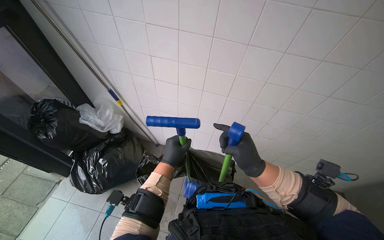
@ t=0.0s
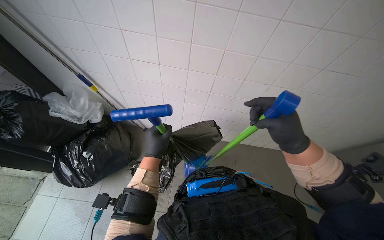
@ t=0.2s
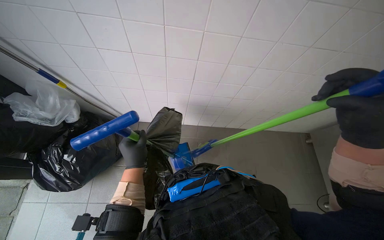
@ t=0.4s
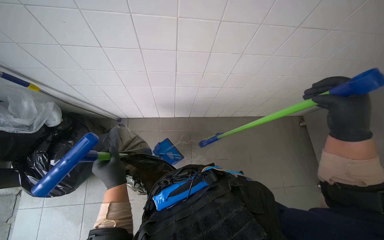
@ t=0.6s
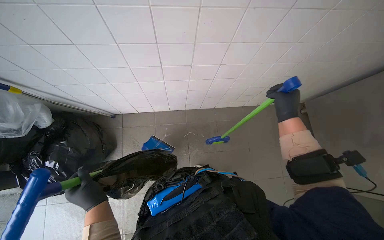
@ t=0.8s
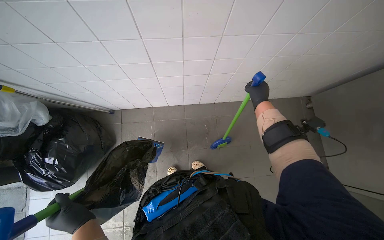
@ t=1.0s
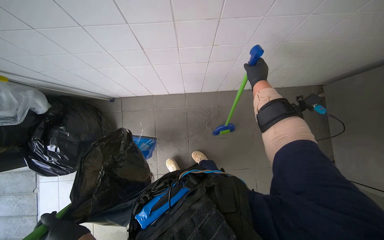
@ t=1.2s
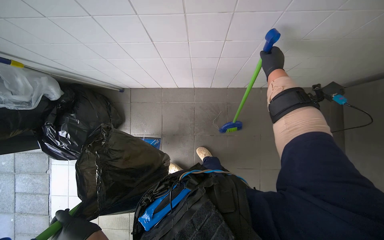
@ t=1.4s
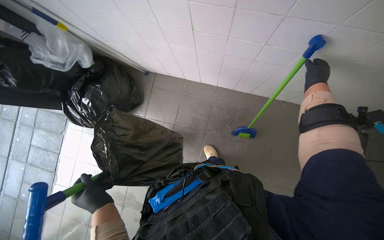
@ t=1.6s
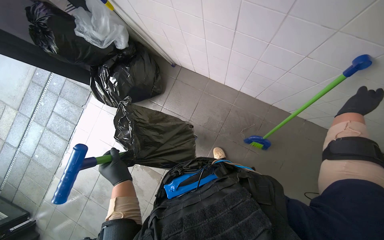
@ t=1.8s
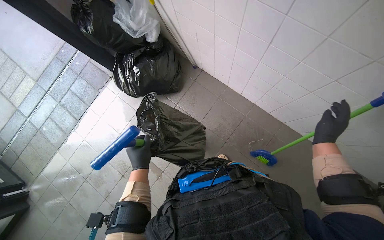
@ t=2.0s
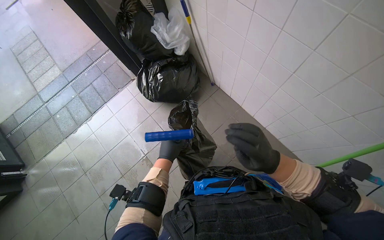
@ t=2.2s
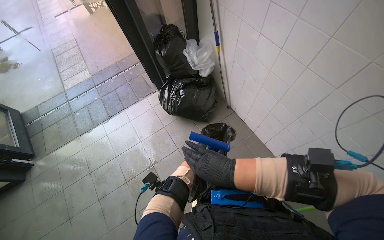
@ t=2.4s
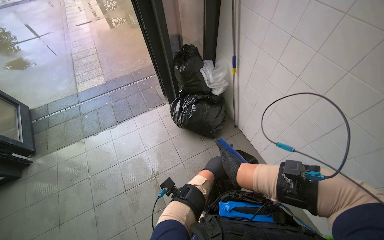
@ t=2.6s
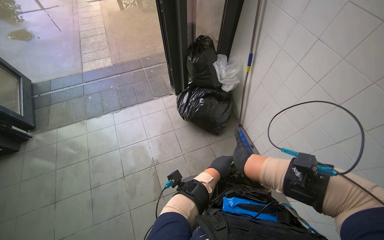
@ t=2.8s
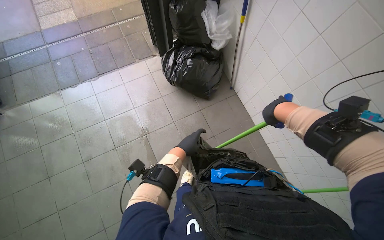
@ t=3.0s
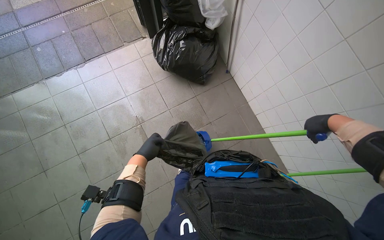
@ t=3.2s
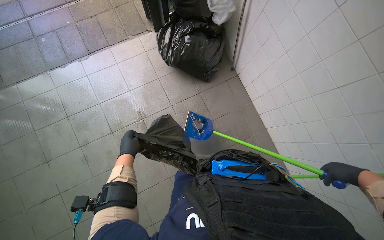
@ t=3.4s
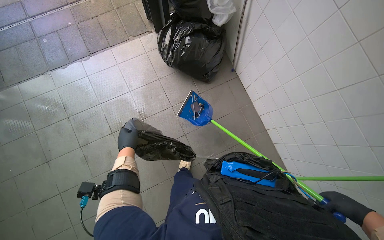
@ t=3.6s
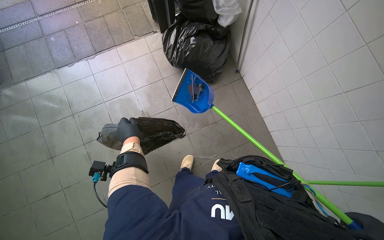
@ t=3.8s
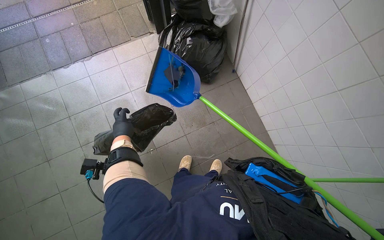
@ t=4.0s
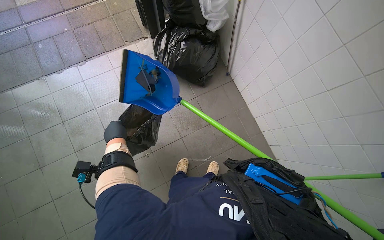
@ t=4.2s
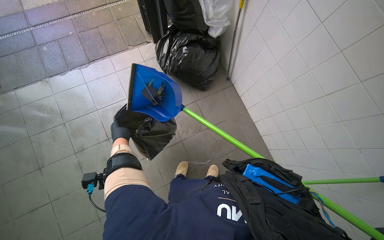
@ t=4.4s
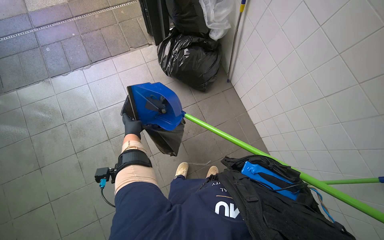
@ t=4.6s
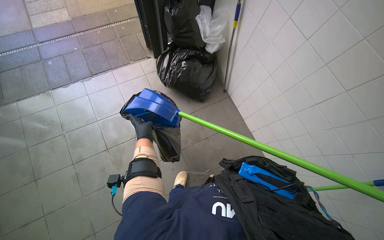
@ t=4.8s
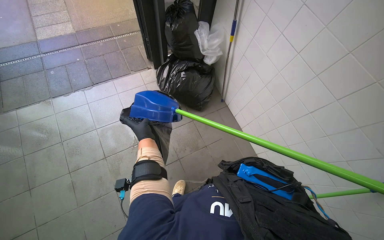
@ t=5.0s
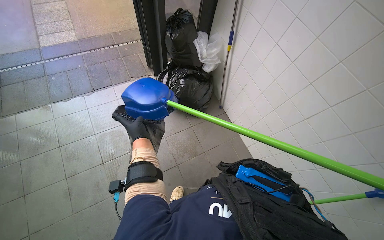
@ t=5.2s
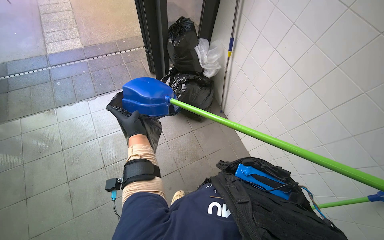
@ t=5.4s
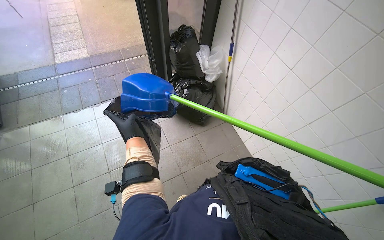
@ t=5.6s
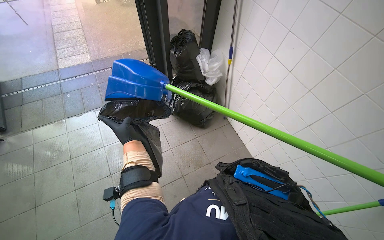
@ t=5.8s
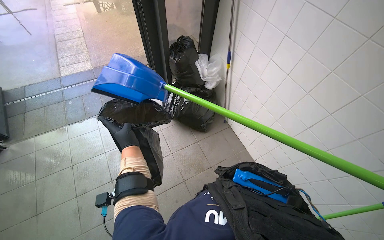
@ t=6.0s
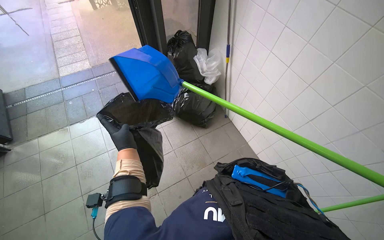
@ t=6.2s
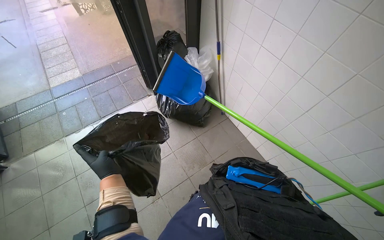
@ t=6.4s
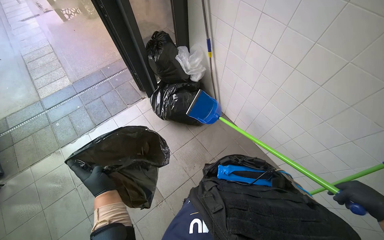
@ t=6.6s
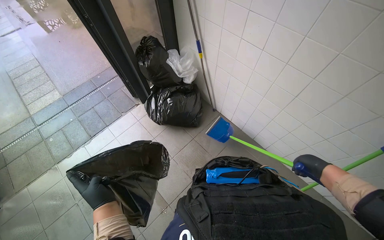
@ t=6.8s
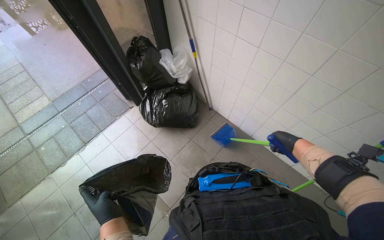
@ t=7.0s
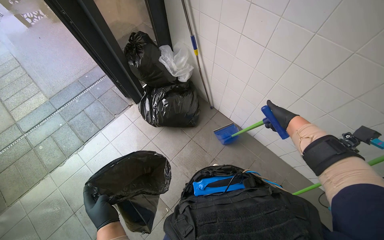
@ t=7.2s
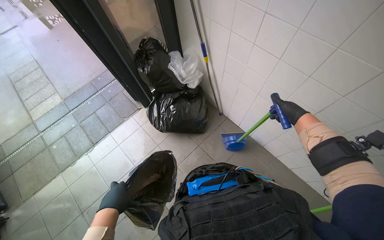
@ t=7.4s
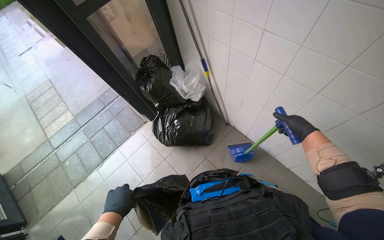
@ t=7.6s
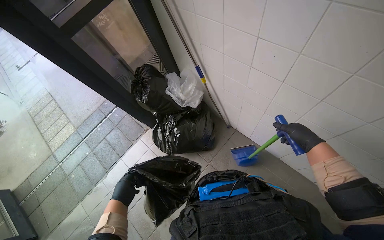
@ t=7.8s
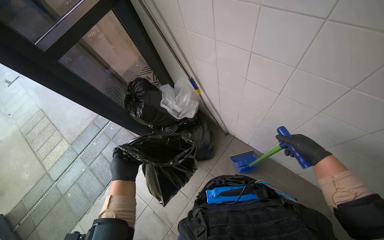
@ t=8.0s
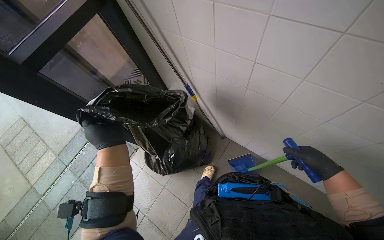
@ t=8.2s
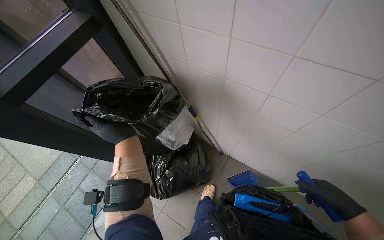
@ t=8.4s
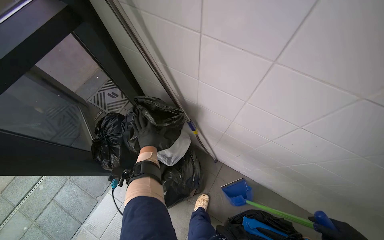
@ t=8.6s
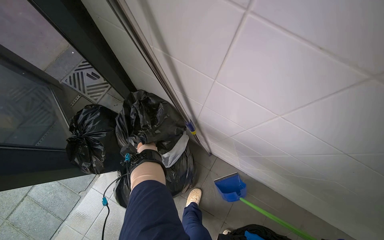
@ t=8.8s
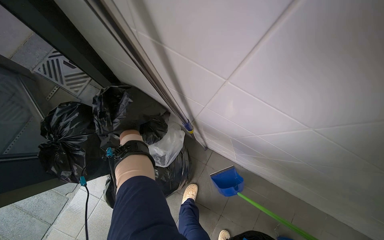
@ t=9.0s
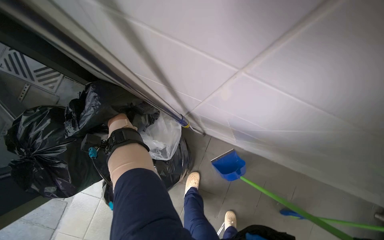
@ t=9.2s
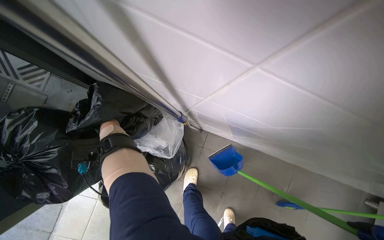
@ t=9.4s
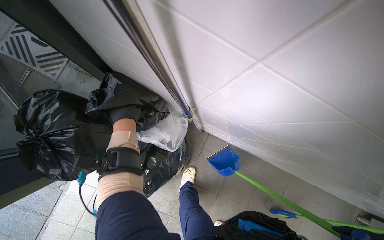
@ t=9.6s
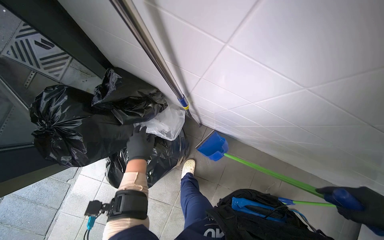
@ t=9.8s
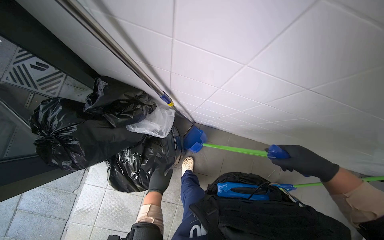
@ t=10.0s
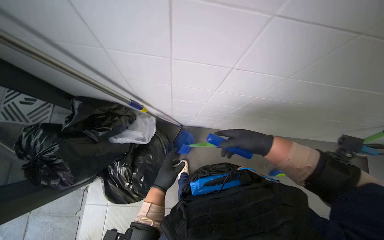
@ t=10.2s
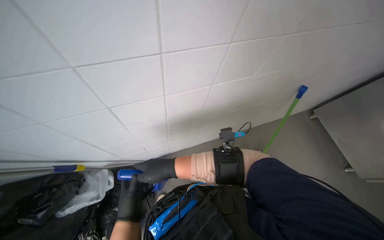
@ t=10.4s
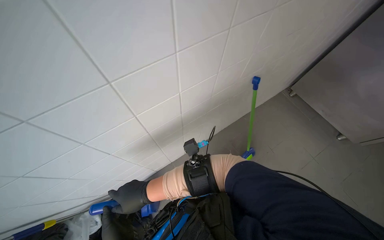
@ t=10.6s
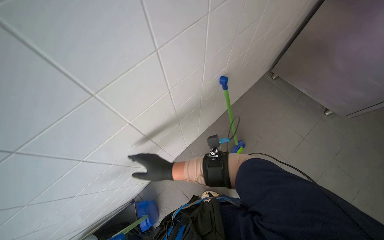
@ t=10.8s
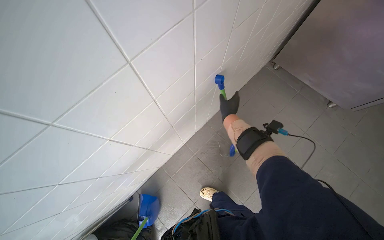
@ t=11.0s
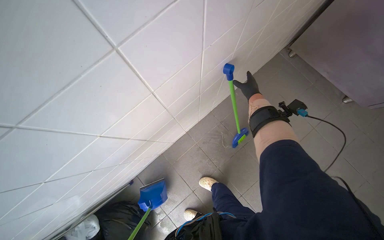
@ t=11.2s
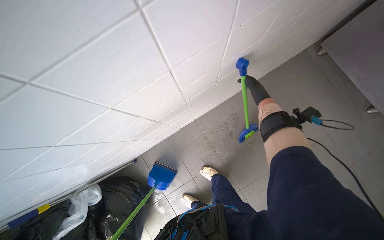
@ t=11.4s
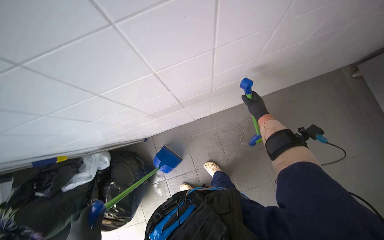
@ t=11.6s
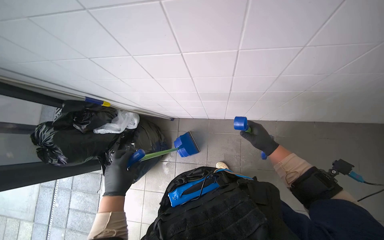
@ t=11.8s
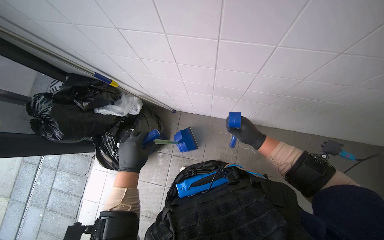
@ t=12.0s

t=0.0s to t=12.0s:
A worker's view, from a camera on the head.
Job: sweeping floor.
The whole recording: Sweeping tiled floor. The worker sweeps debris from the tiled floor into a dustpan and empties it into a trash bag.
t=0.0s to t=1.6s: The camera pitches downward, by roughly 40 degrees.
t=1.6s to t=3.0s: The camera is carried about 40 cm. Everything in view rotates roughly 55 degrees clockwise.
t=3.0s to t=4.4s: The left hand goes about 20 cm to the left.
t=4.4s to t=6.0s: The camera pitches upward, by some 20 degrees.
t=7.6s to t=9.0s: The camera is carried about 80 cm. The head rotates approximately 25 degrees to the right.
t=9.0s to t=10.4s: The camera travels approximately 40 cm. The scene turns some 45 degrees counterclockwise in the picture.
t=10.4s to t=12.0s: The view tips downward by approximately 15 degrees. The scene rotates clockwise by about 40 degrees.

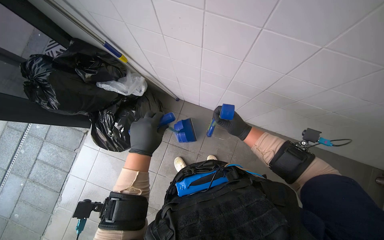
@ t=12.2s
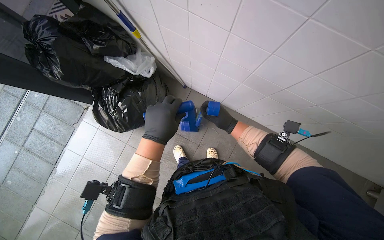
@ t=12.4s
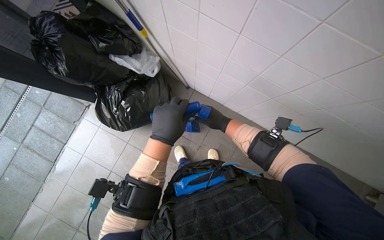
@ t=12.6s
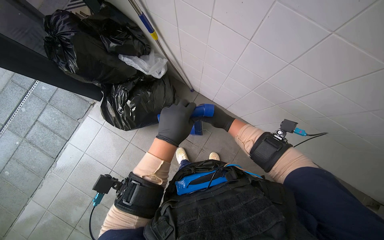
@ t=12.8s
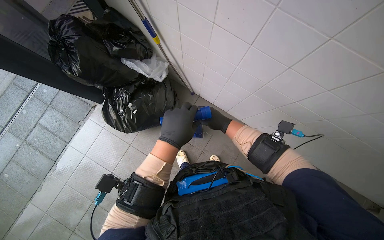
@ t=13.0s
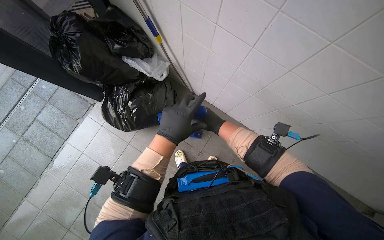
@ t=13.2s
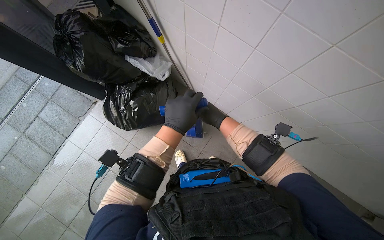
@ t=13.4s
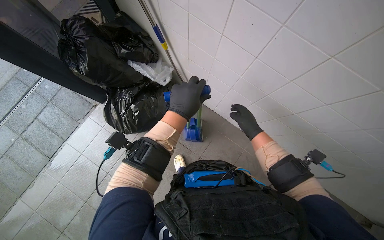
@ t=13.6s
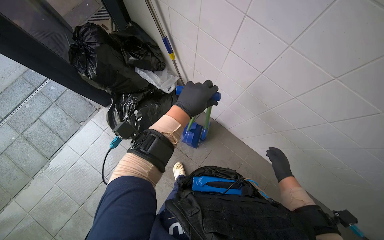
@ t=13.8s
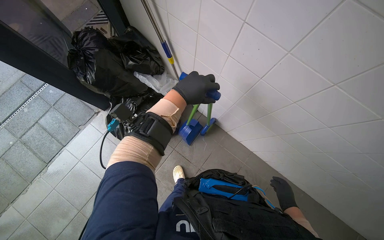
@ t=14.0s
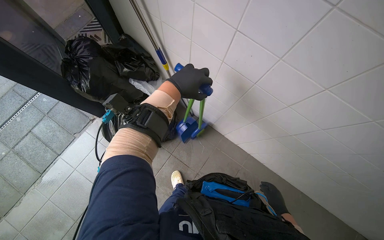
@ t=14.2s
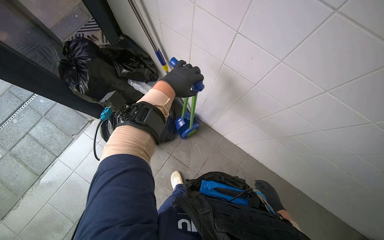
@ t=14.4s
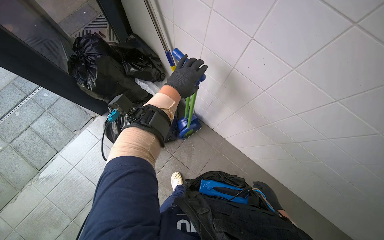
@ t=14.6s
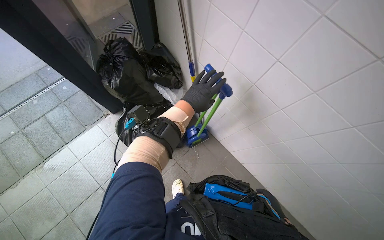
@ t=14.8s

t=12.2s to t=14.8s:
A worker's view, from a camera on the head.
Job: sweeping floor.
The whole recording: Sweeping tiled floor. The worker sweeps debris from the tiled floor into a dustpan and empties it into a trash bag.
t=12.2s to t=13.4s: The right hand goes approximately 20 cm to the left.
t=13.4s to t=14.8s: The left hand moves up the picture, some 20 cm.

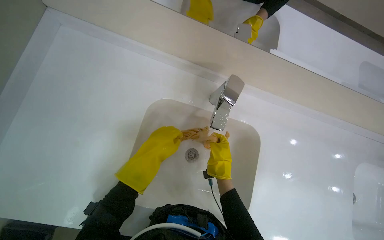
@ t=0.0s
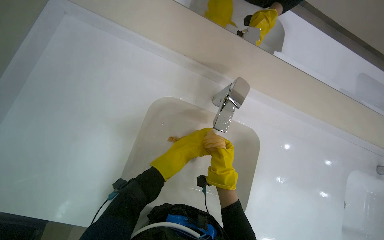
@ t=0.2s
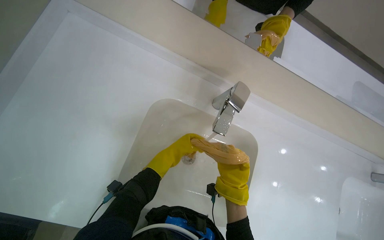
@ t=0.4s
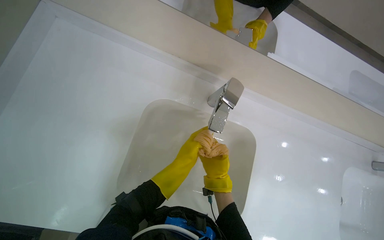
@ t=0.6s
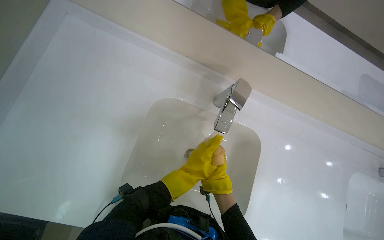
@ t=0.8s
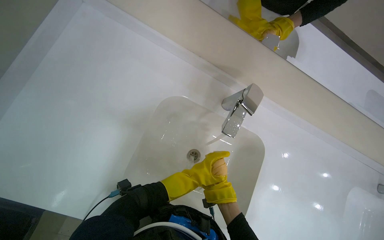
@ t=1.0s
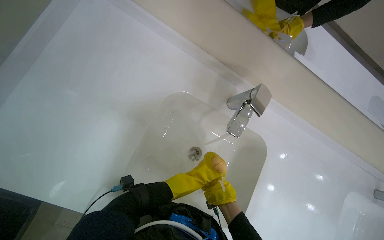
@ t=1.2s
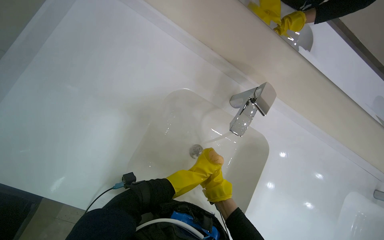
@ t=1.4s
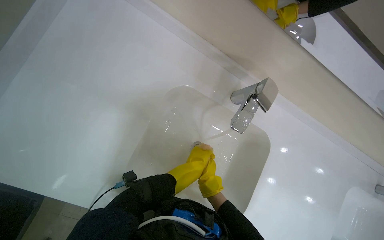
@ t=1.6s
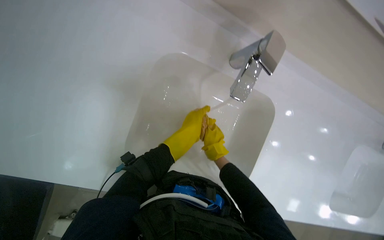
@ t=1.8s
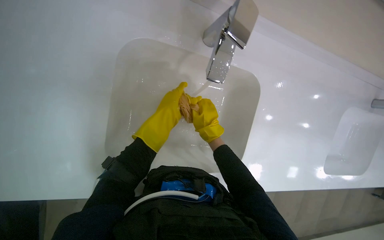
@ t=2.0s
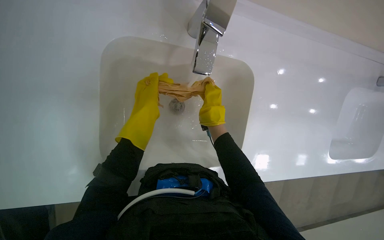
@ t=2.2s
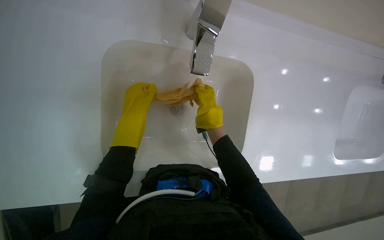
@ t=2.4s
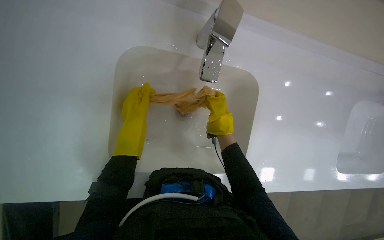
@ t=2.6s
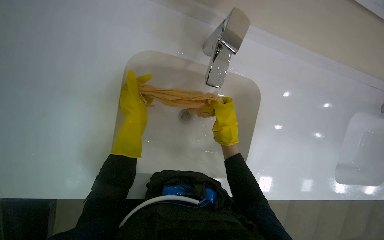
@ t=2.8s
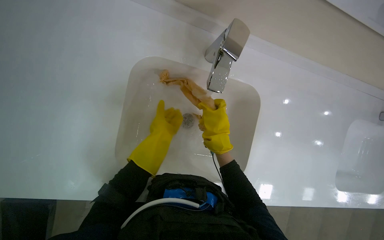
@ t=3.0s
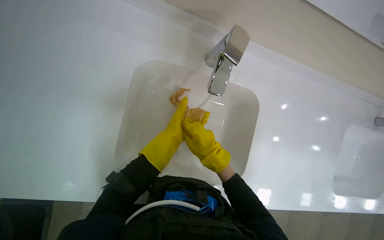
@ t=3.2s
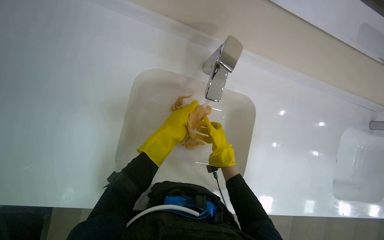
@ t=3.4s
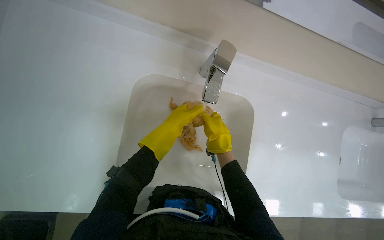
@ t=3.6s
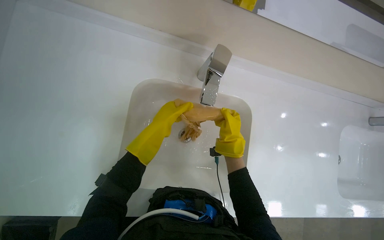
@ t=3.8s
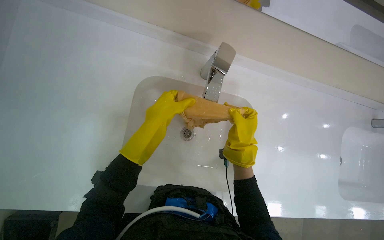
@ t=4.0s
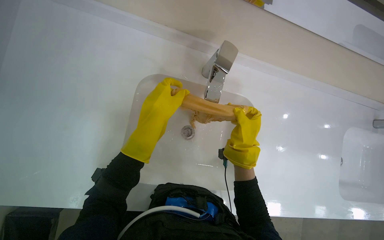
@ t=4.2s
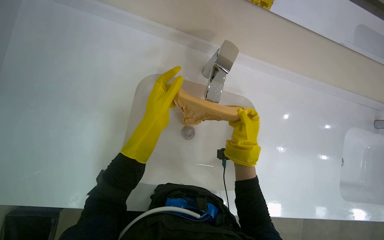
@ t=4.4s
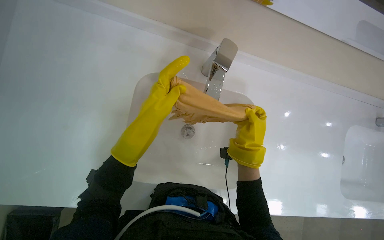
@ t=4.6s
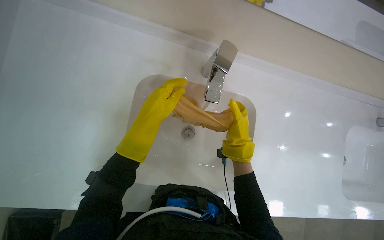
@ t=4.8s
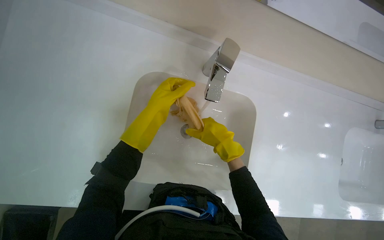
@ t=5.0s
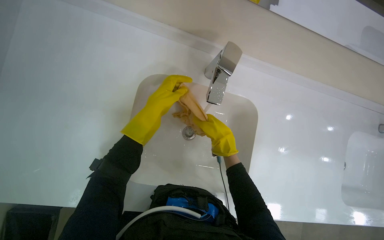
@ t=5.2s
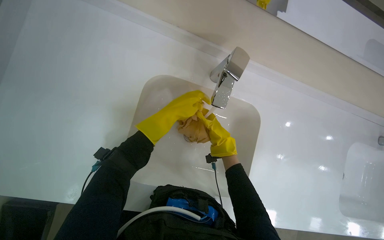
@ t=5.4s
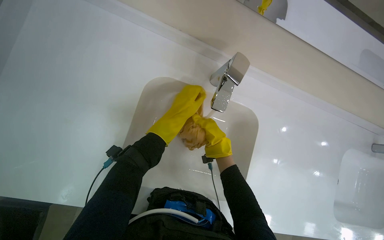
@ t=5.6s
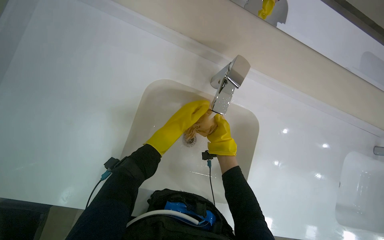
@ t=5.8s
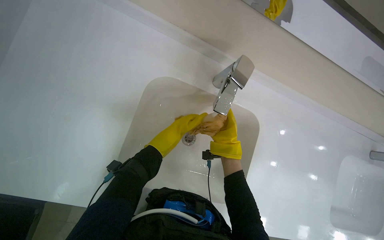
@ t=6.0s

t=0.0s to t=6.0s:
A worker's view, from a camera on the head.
Job: preparing cleaning supplies.
The whole recording: Rinsing and wringing cleaning cloth. The worker rinses and wrings a cleaning cloth in the sink.
t=3.0s to t=4.4s: The left hand moves nearer to the camera, some 10 cm. The right hand moves to the right, about 10 cm.
t=4.4s to t=6.0s: The two hands go about 15 cm farther from the camera.
